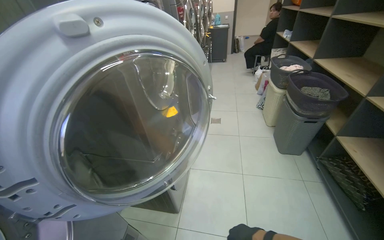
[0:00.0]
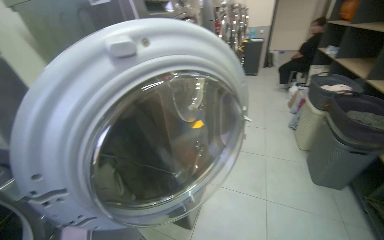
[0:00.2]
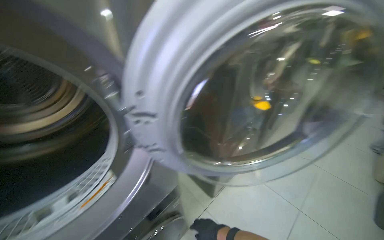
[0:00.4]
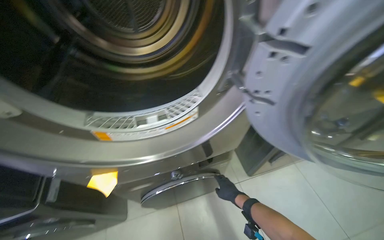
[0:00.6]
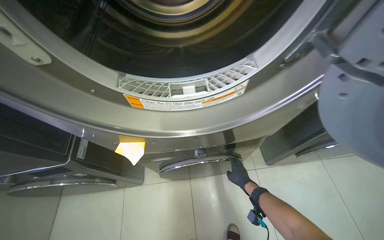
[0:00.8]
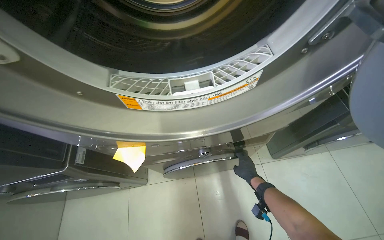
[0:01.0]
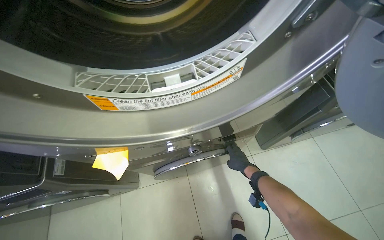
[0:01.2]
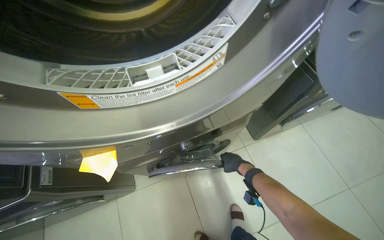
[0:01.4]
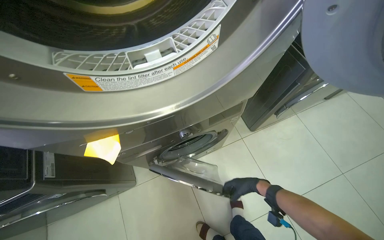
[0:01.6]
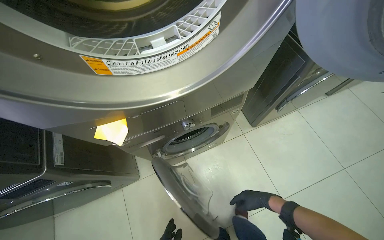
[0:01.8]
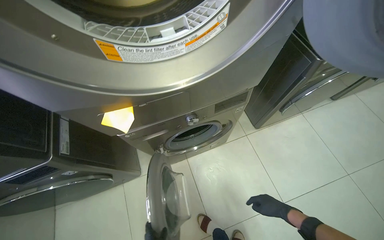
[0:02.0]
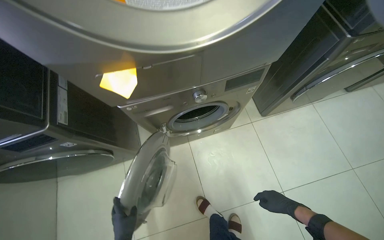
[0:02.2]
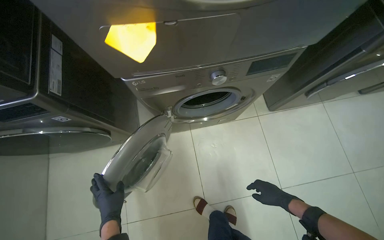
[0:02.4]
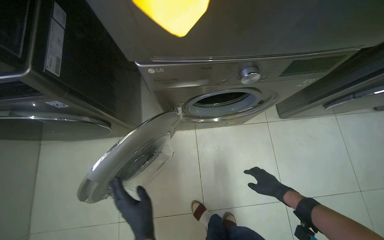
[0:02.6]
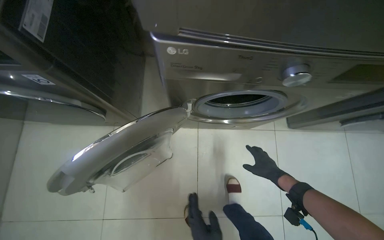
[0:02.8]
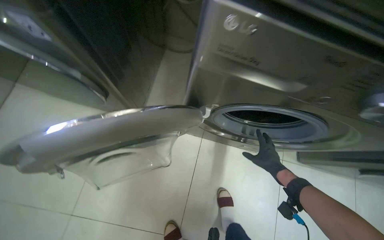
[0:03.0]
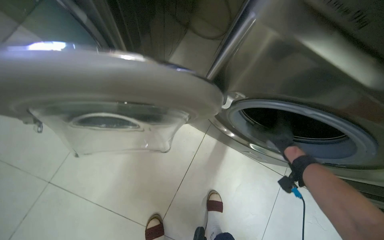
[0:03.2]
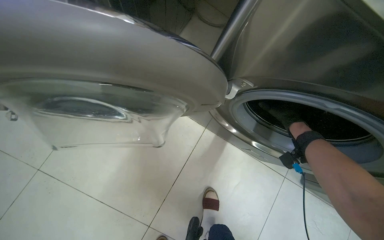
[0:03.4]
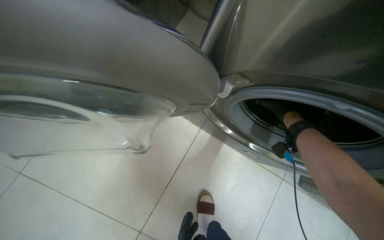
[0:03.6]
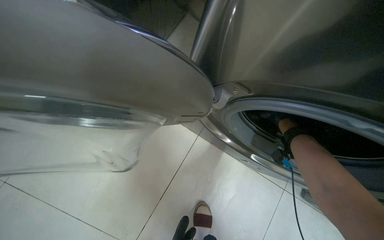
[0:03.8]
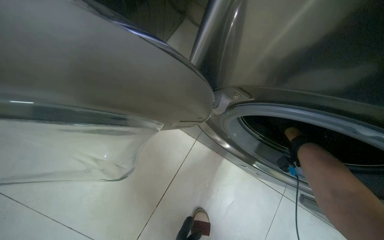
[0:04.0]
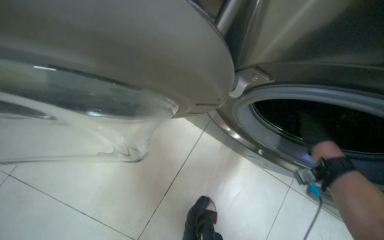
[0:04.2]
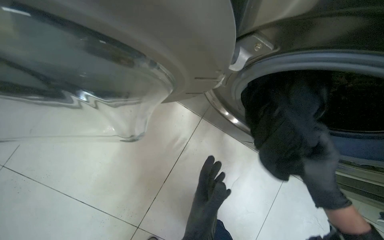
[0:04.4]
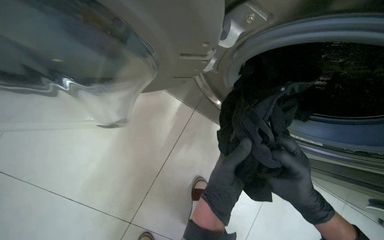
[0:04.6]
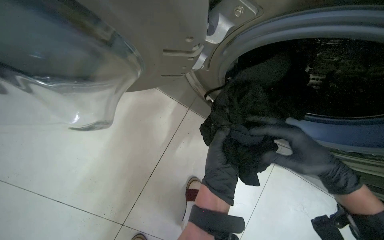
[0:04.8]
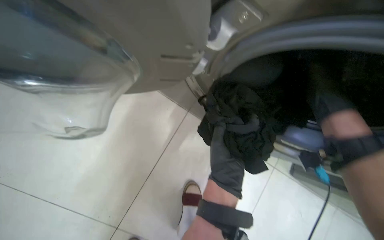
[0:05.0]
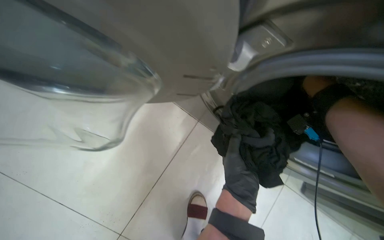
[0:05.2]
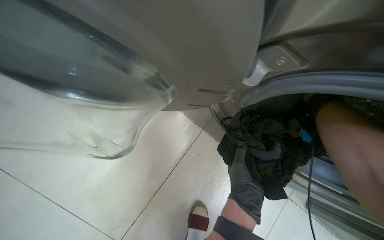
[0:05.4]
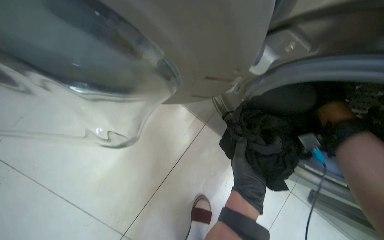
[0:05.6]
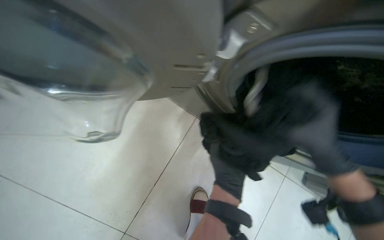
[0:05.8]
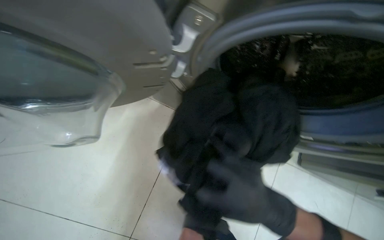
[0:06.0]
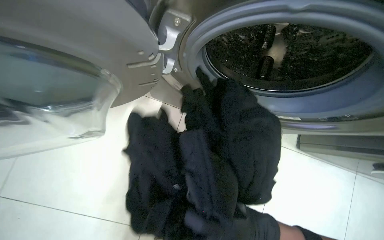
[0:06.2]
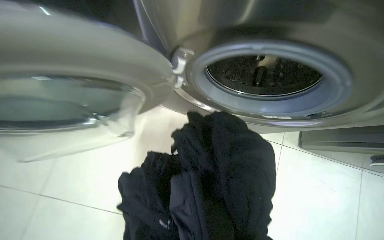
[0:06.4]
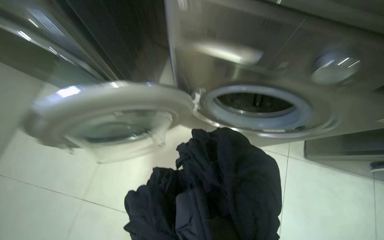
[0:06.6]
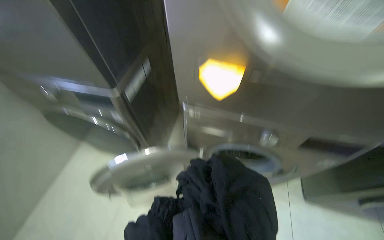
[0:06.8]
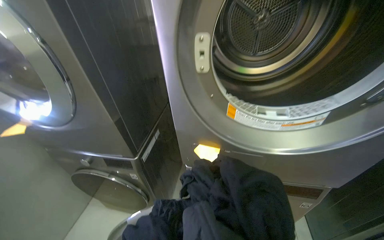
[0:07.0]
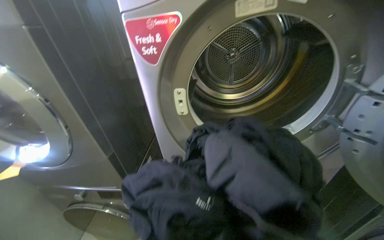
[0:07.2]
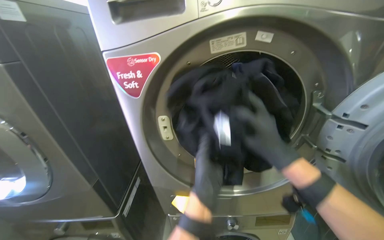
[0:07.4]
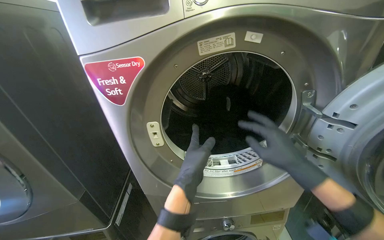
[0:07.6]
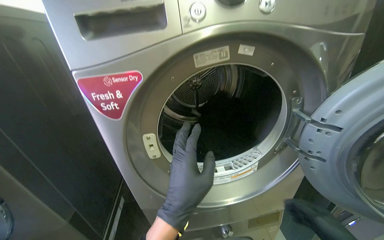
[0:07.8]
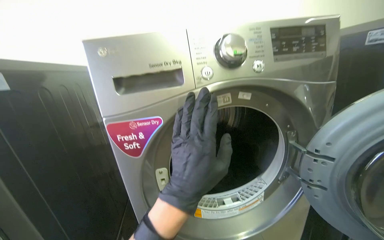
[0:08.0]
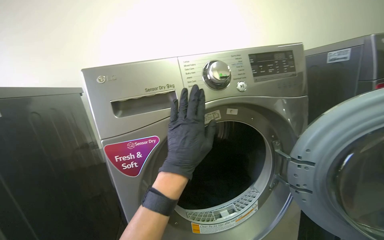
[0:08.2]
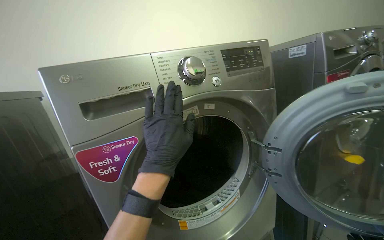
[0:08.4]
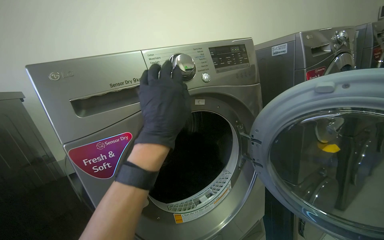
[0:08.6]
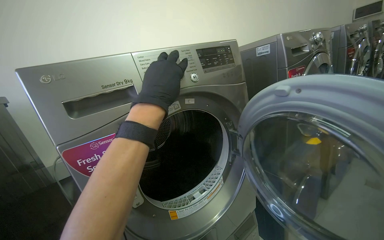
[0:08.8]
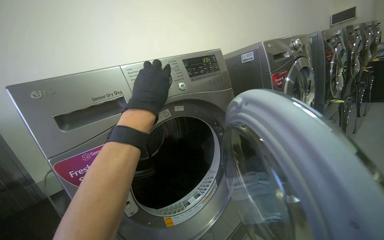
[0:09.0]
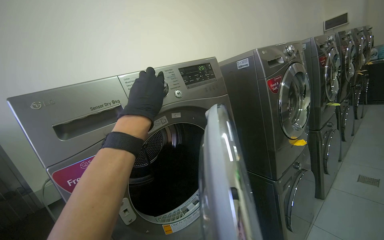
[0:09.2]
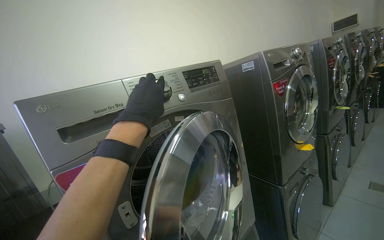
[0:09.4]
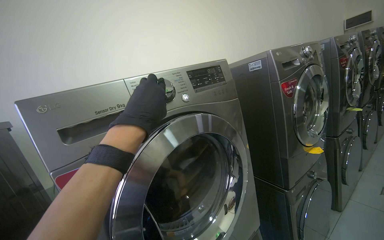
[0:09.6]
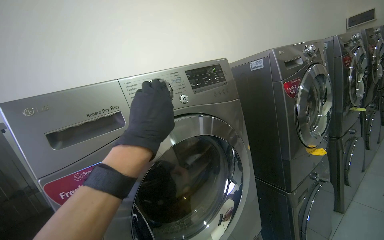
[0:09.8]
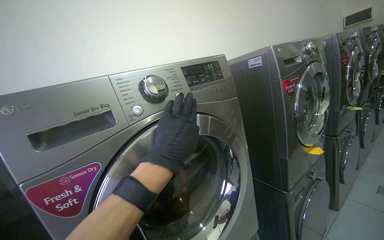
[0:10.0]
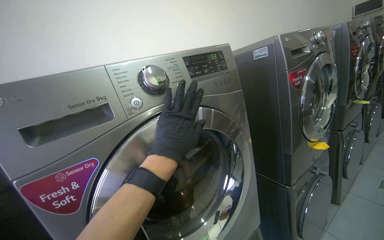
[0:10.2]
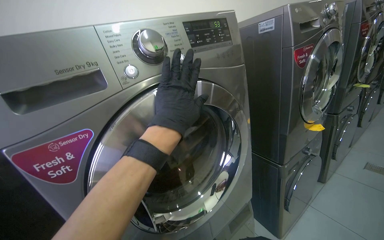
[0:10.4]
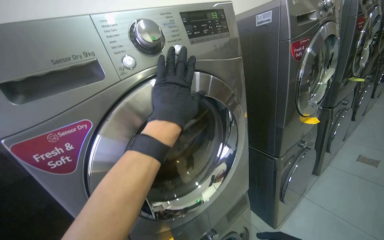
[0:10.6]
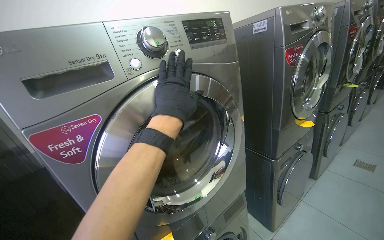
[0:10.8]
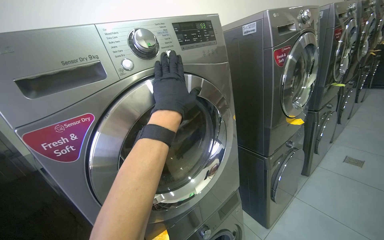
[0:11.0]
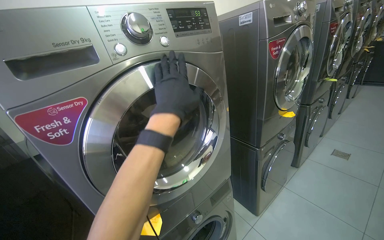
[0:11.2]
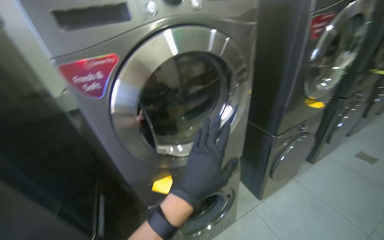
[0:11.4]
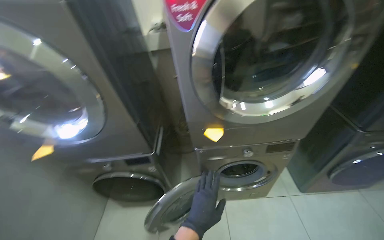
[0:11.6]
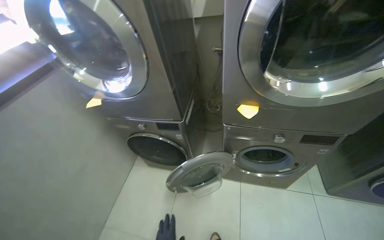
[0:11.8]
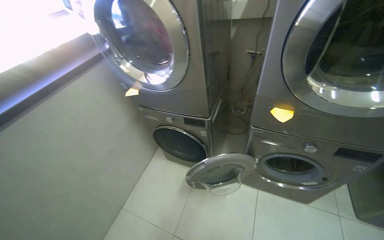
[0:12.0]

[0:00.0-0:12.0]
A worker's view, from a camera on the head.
Job: managing laundry.
The whole recording: Processing and organizing laundry. The worker removes clothes from dryers, cleans lint filters, transfers laundry between machines, and places clothes on shelves.
0:00.0 to 0:01.6: The head rotates some 35 degrees to the left. The camera pitches downward, by roughly 20 degrees.
0:01.6 to 0:03.0: The camera is carried some 50 cm. The scene turns some 40 degrees clockwise in the picture.
0:04.4 to 0:06.0: The right hand moves nearer to the camera and to the left, about 30 cm.
0:06.0 to 0:07.6: The wearer moves approximately 70 cm. The wearer looks about 55 degrees further upward.
0:07.6 to 0:09.0: The head turns to the right by approximately 35 degrees. The camera pitches upward, by approximately 20 degrees.
0:10.4 to 0:12.0: The head turns to the left by roughly 55 degrees. The view tips downward by roughly 30 degrees.

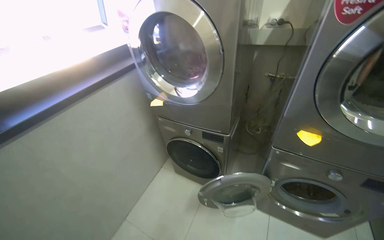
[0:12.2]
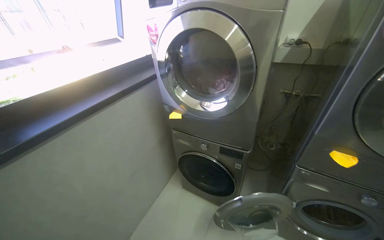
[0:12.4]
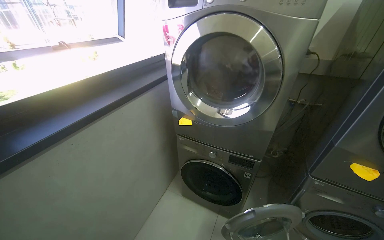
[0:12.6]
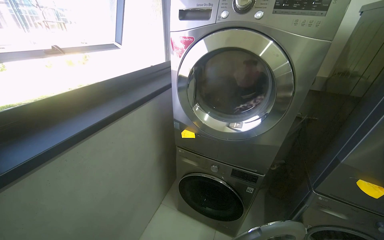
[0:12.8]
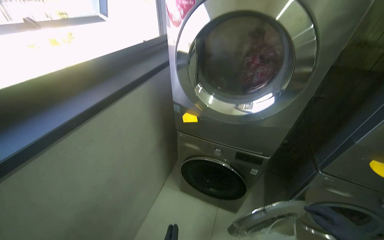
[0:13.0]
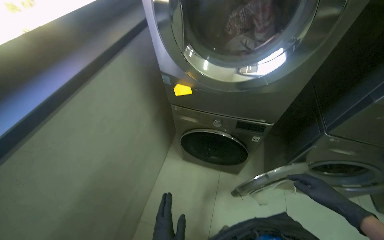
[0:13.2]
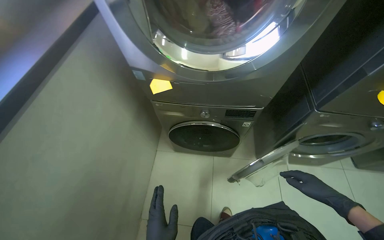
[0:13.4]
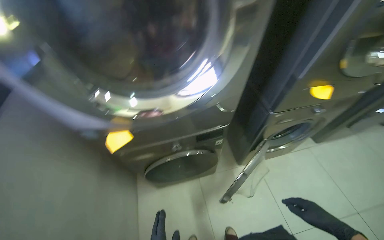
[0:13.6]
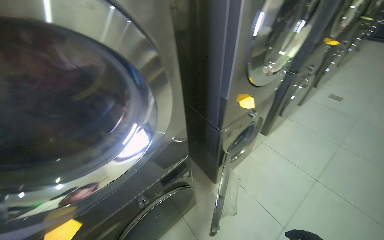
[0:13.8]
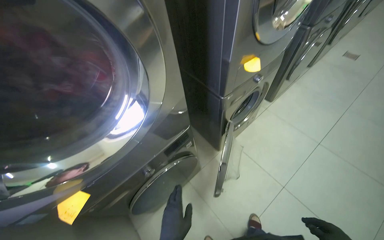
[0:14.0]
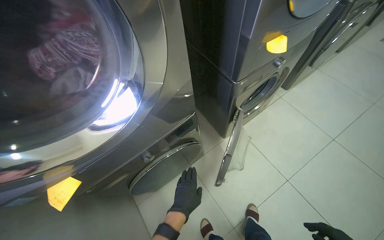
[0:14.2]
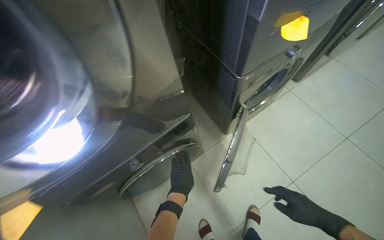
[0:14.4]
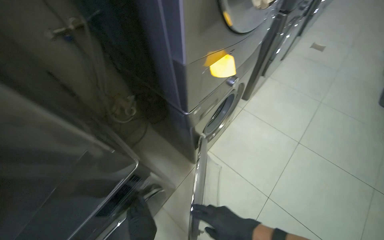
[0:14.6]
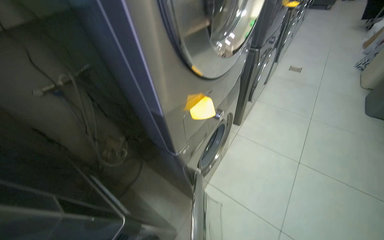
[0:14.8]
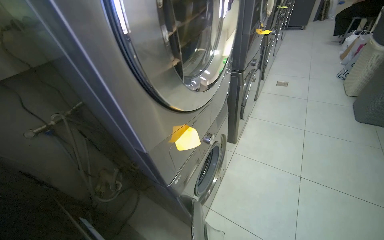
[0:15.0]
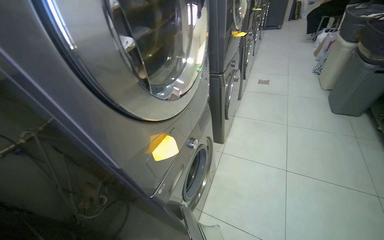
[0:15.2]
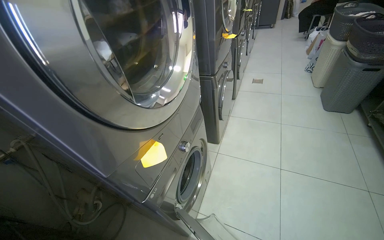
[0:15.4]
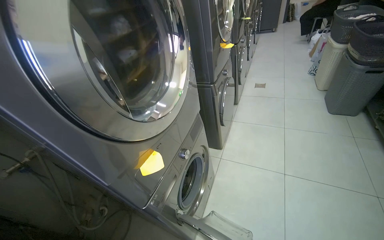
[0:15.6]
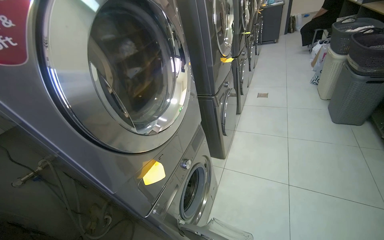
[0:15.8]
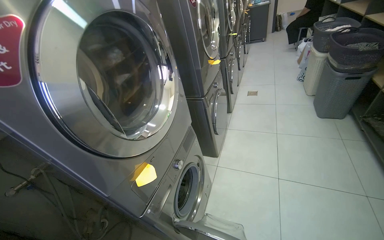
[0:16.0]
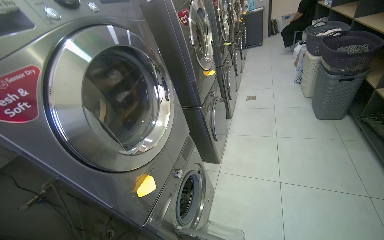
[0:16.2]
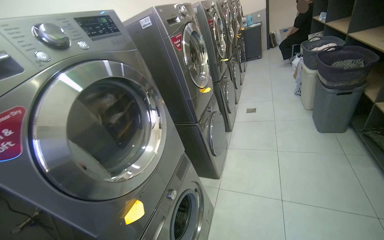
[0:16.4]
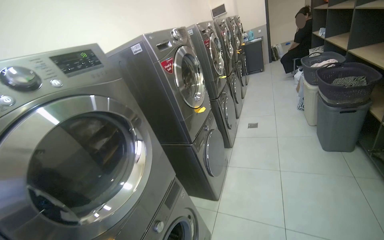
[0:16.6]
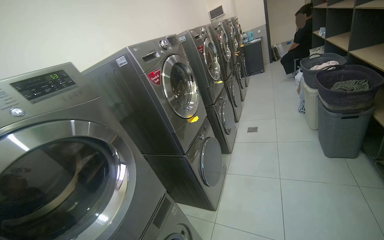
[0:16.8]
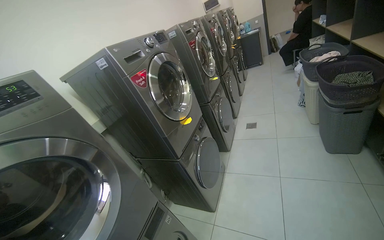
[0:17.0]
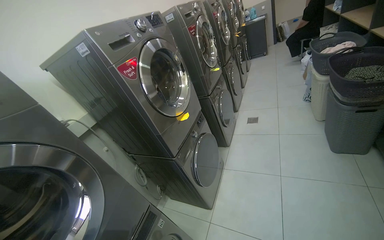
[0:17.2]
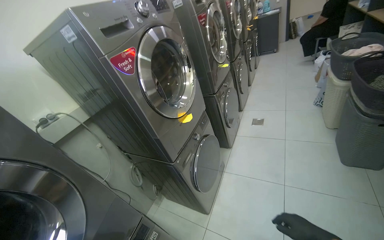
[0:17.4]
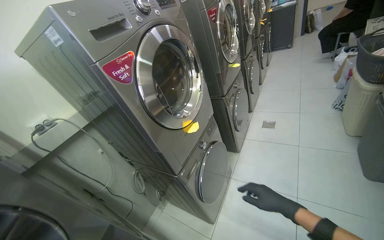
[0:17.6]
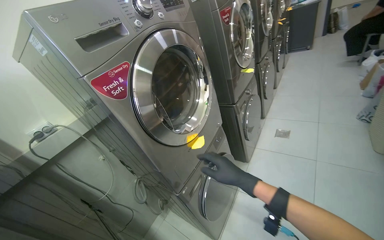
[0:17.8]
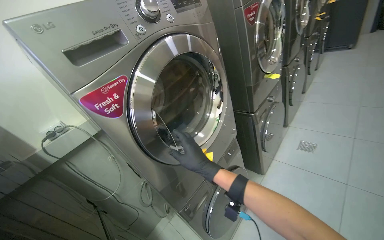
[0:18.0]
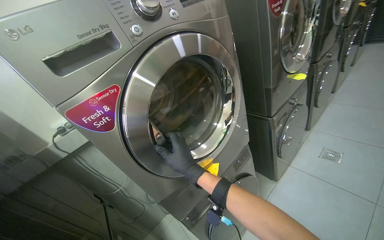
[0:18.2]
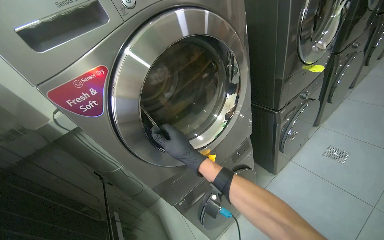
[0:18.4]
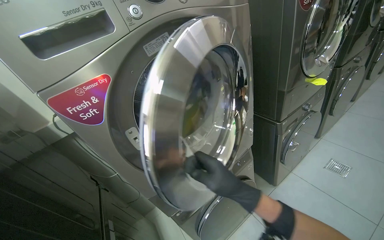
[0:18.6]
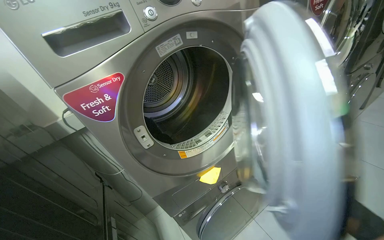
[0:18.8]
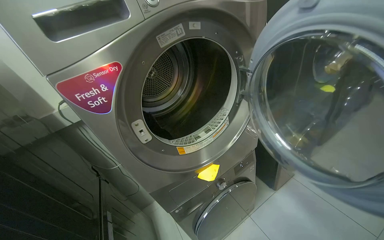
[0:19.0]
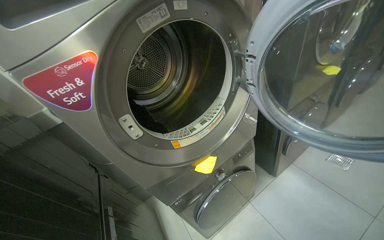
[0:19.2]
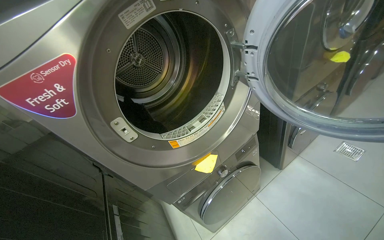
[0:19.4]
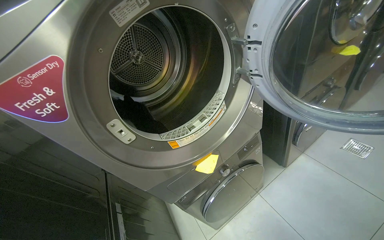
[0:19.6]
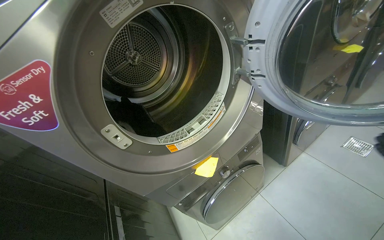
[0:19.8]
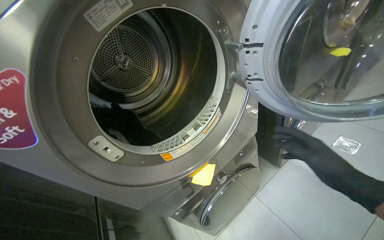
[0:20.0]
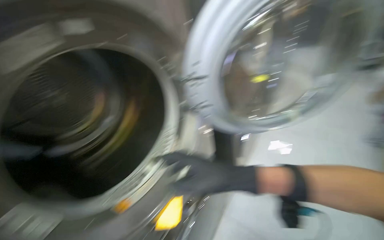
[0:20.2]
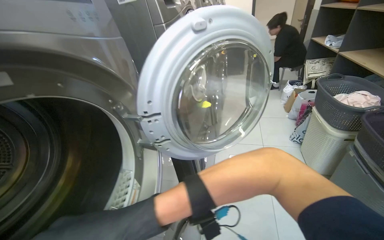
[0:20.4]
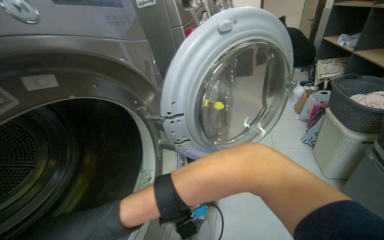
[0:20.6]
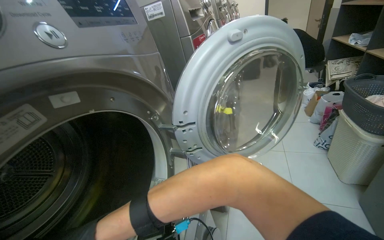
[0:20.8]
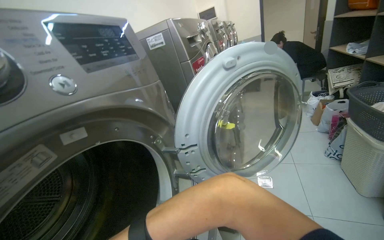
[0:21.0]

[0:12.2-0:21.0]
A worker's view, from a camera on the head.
Job: managing laundry.
The whole recording: Processing and organizing laundry. The worker removes clothes from dryers, cleans lint filters, transfers laundry between machines, and places clothes on shelves.
0:12.2 to 0:13.6: The camera travels roughly 50 cm. The head turns to the right by some 40 degrees. The view tips downward by about 15 degrees.
0:13.6 to 0:15.2: The wearer moves about 50 cm. The wearer's head swings approximately 55 degrees to the right. The wearer looks about 15 degrees further upward.
0:15.2 to 0:16.6: The head travels some 40 cm. The wearer looks approximately 15 degrees further upward.
0:16.6 to 0:18.0: The head travels roughly 80 cm. The wearer looks approximately 20 degrees further to the left. The view tilts some 10 degrees downward.
0:18.0 to 0:19.6: The view tilts approximately 15 degrees downward.
0:19.6 to 0:21.0: The wearer looks some 40 degrees further to the right. The view tilts roughly 25 degrees upward.
